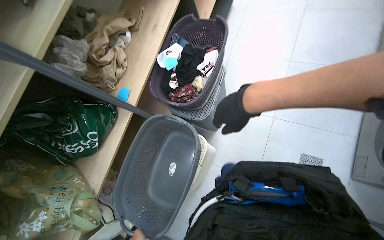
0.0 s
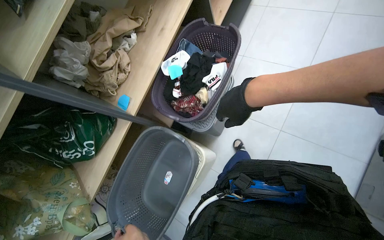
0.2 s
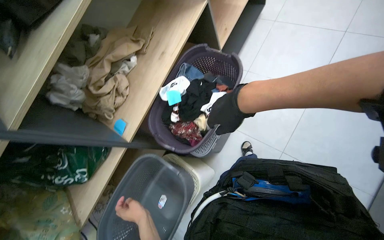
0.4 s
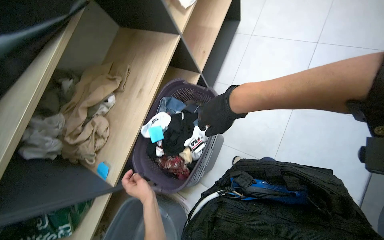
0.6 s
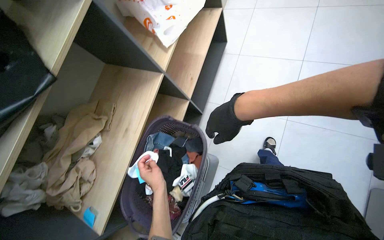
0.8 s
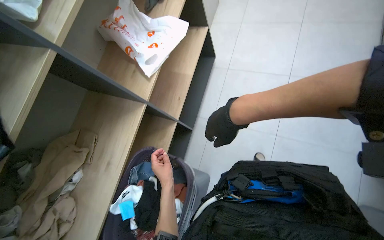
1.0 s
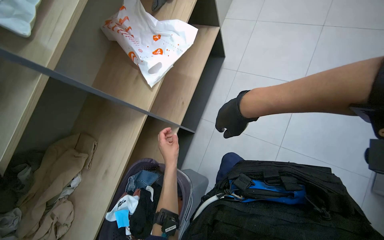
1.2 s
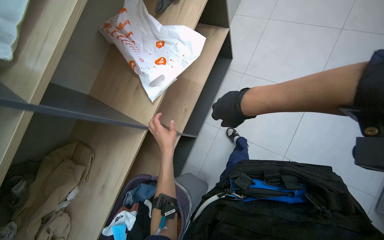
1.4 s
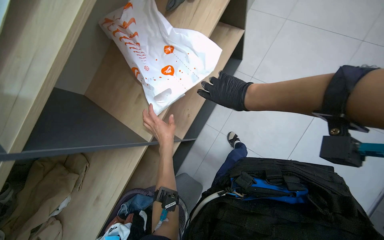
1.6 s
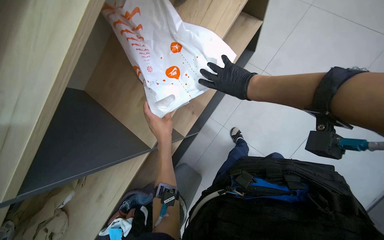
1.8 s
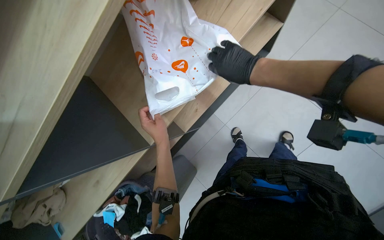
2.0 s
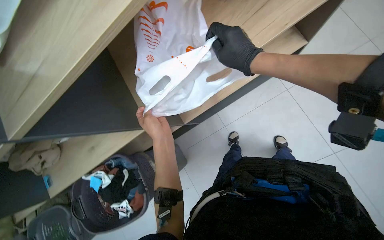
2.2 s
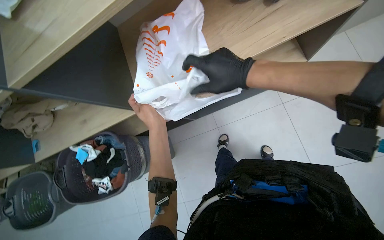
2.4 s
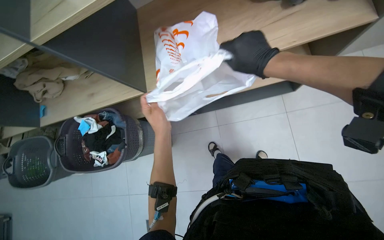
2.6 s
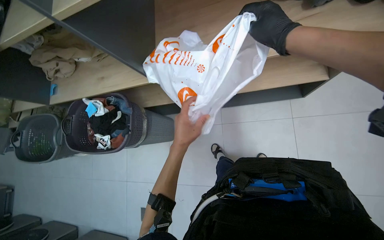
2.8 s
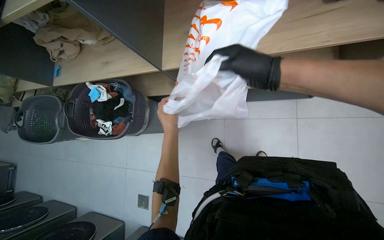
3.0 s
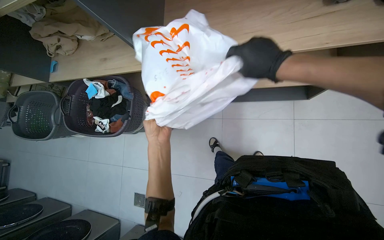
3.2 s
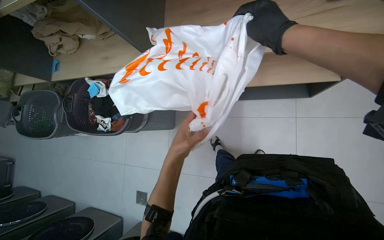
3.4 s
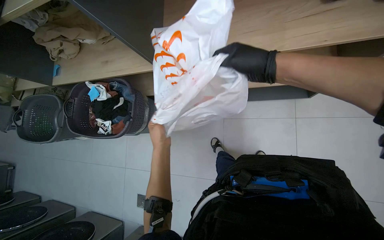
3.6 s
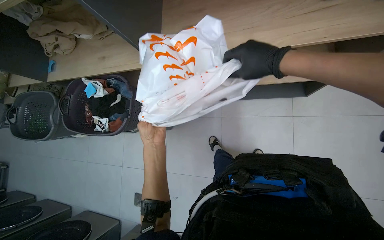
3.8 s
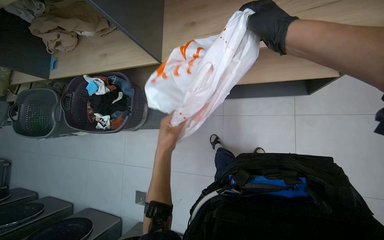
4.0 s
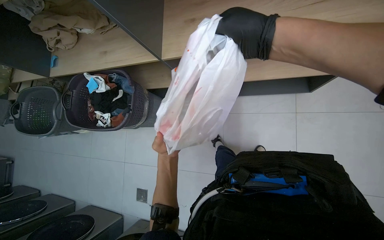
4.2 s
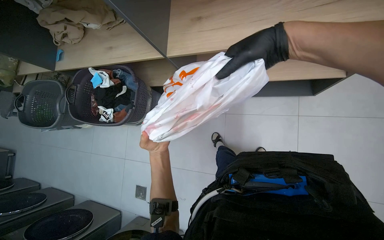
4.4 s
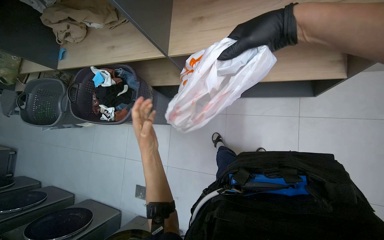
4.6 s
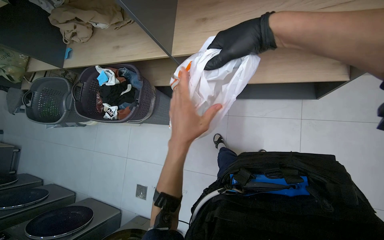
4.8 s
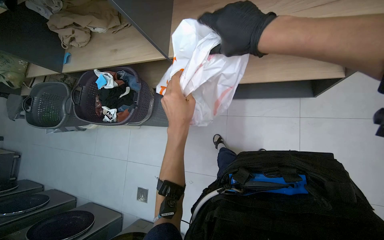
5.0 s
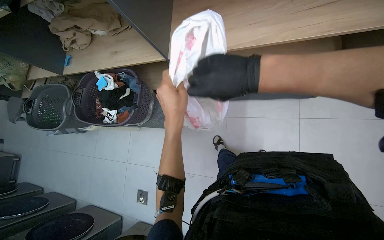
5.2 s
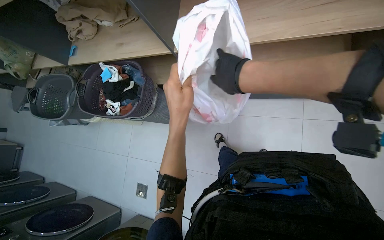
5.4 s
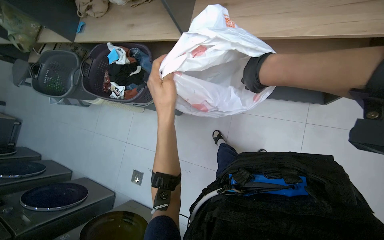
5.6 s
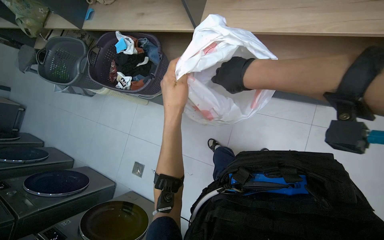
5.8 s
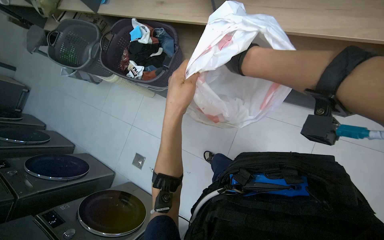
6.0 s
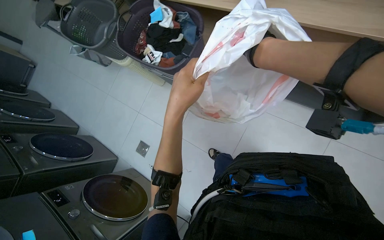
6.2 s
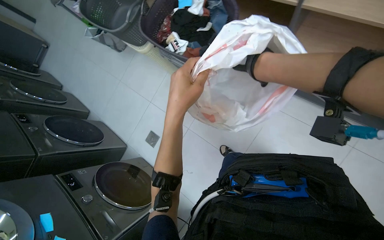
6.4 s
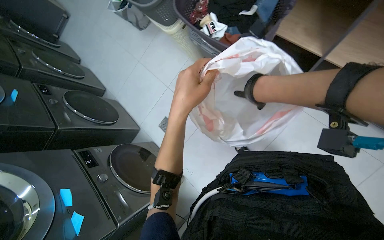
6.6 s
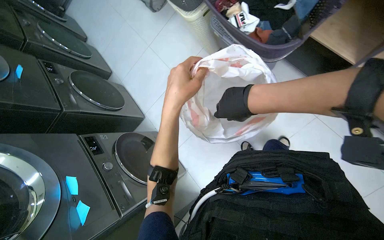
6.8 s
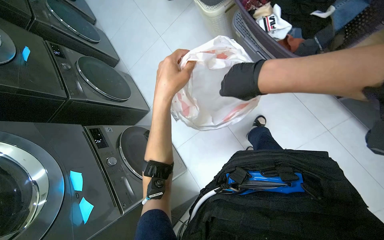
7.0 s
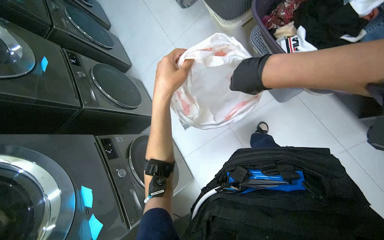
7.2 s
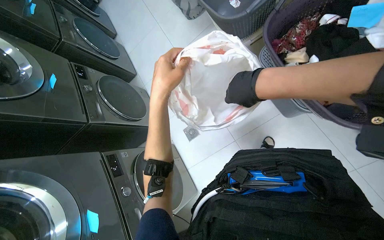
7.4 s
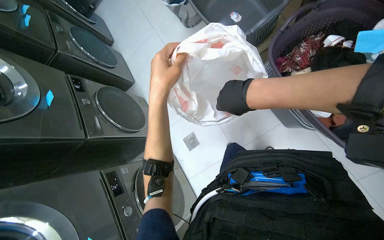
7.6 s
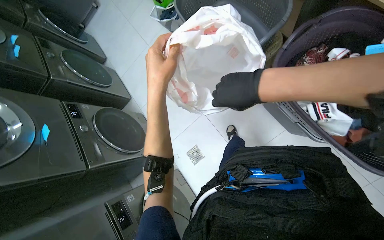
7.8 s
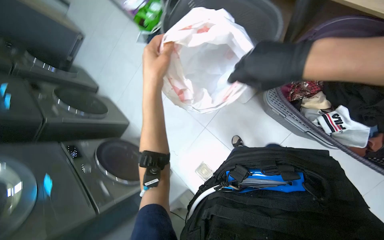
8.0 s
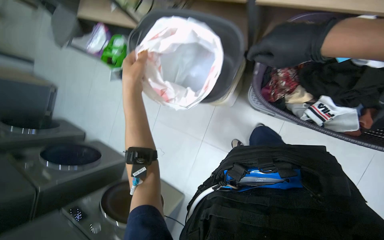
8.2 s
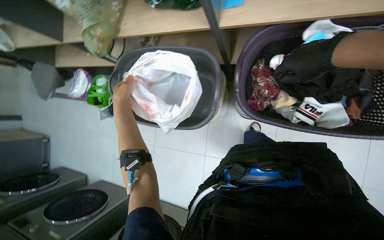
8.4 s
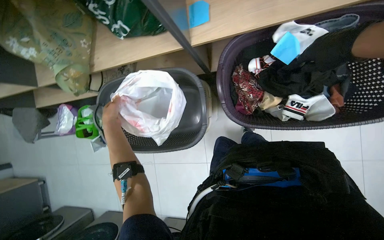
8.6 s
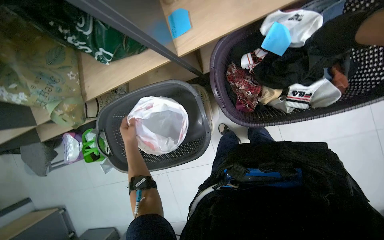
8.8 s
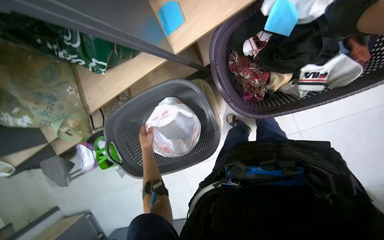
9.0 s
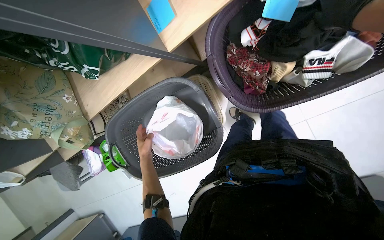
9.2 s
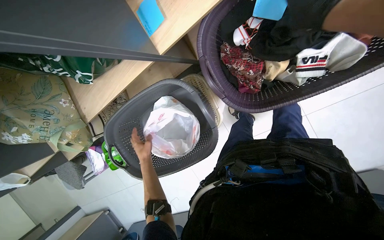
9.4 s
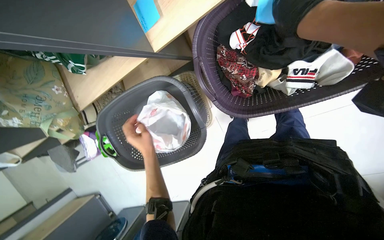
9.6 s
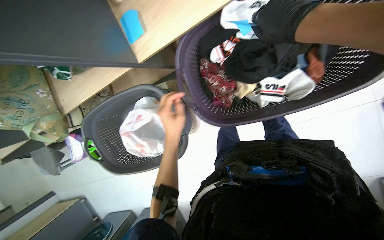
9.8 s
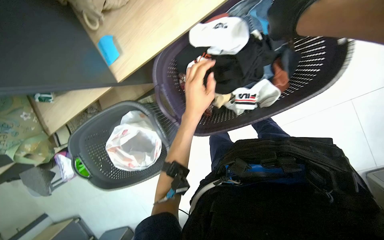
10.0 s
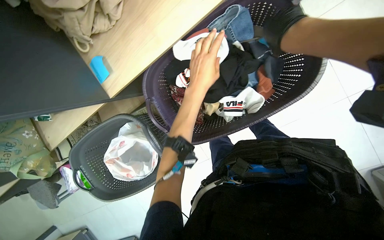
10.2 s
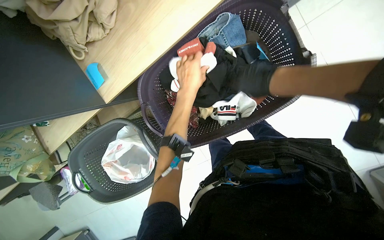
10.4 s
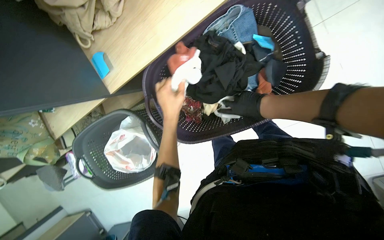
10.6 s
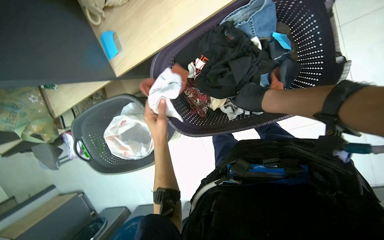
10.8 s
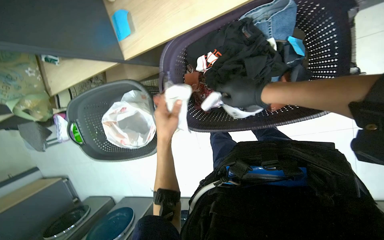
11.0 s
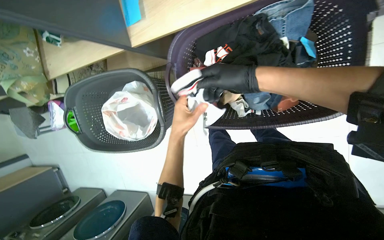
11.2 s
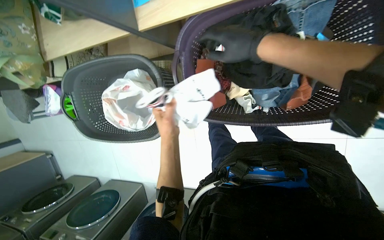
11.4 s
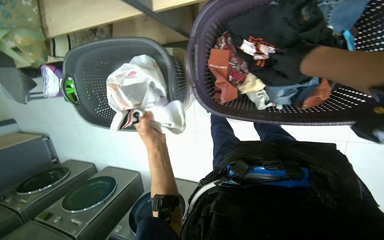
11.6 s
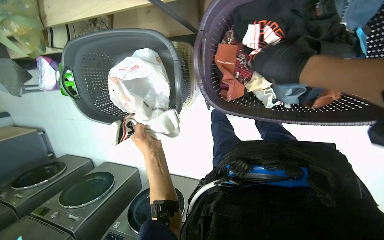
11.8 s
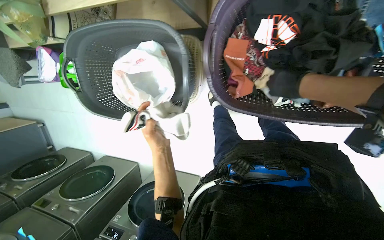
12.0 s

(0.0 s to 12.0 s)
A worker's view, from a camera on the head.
Job: managing laundry.
The whole recording: Sorting and bagging clothes. The worker sorts clothes from a laundry basket and places them into a white bag inside another basket.
0.0 s - 1.6 s: The wearer moves some 1 m.
1.6 s - 3.0 s: The camera pitches downward, by some 15 degrees. Everything in view rotates some 45 degrees clockwise.
3.0 s - 4.4 s: The left hand moves down the picture, about 15 cm.
4.4 s - 6.0 s: The left hand shifts some 15 cm nearer to the camera.
6.0 s - 7.6 s: The camera travels approximately 70 cm. The camera pitches downward, by roughly 15 degrees. The scene rotates clockwise by approximately 30 degrees.
7.6 s - 9.0 s: The wearer moves about 40 cm. Everything in view rotates about 70 degrees counterclockwise.
9.0 s - 10.4 s: The left hand heads to the right, nearer to the camera and up the picture, covering about 60 cm.
10.4 s - 12.0 s: The wearer looks roughly 15 degrees further downward. Everything in view rotates about 30 degrees clockwise. The right hand goes nearer and farther, some 15 cm each way, reversing 2 times. Meanwhile the left hand shifts approximately 40 cm down the picture and to the left.

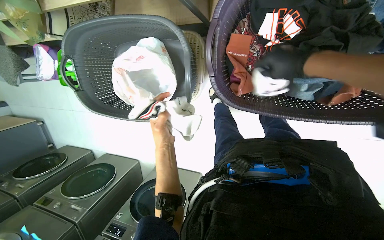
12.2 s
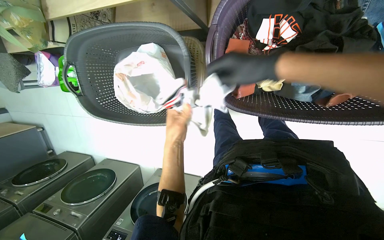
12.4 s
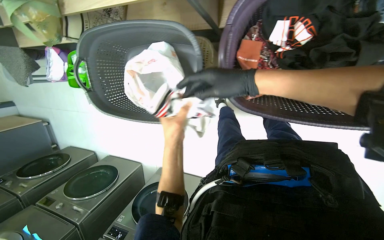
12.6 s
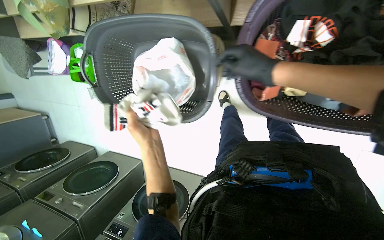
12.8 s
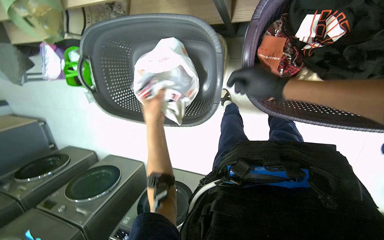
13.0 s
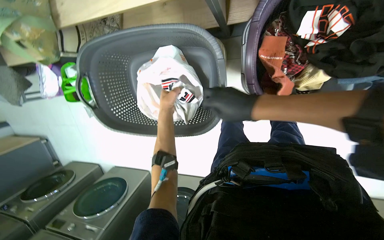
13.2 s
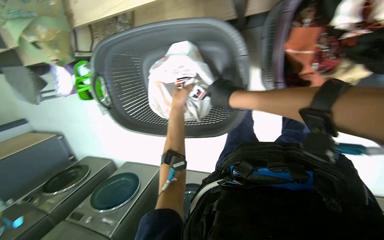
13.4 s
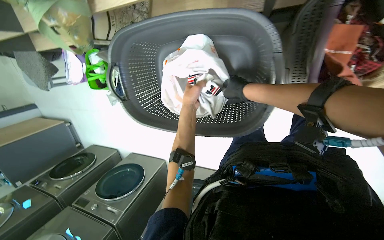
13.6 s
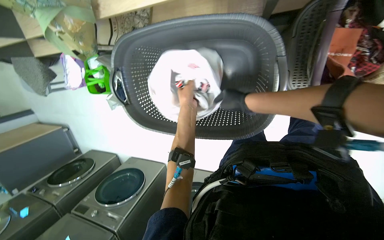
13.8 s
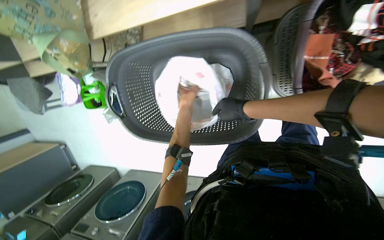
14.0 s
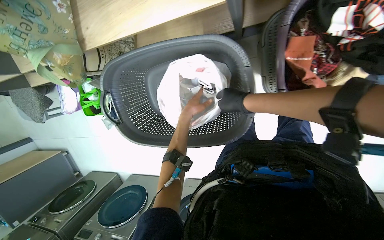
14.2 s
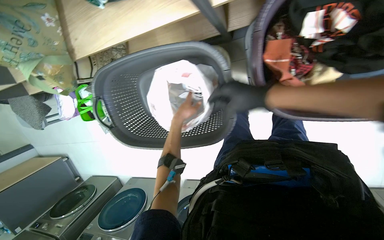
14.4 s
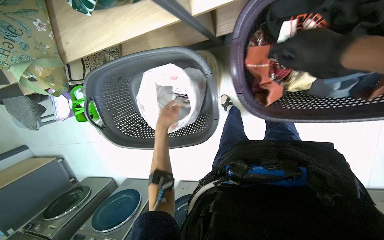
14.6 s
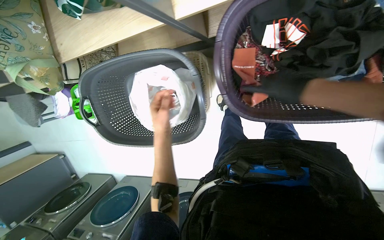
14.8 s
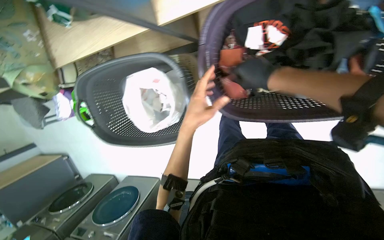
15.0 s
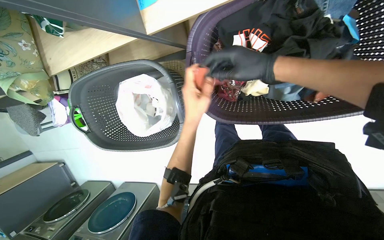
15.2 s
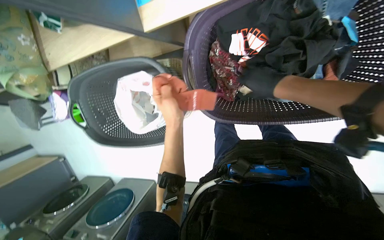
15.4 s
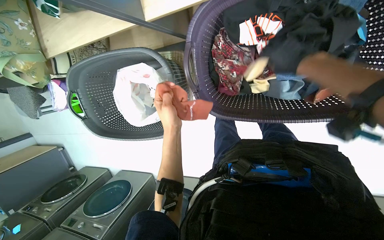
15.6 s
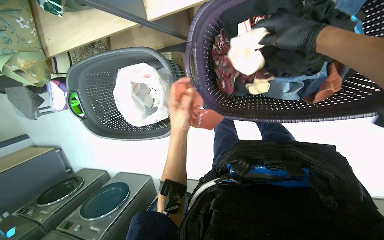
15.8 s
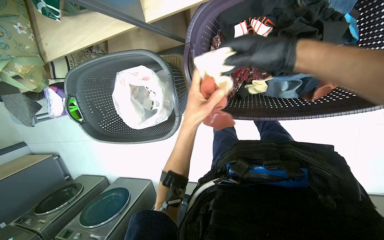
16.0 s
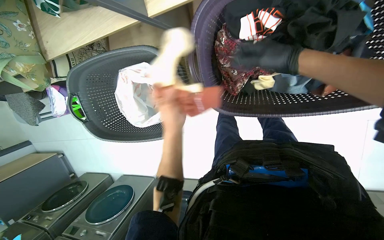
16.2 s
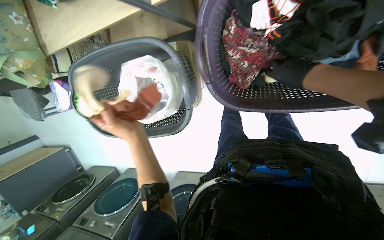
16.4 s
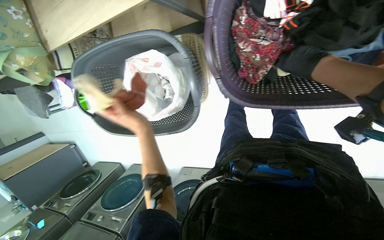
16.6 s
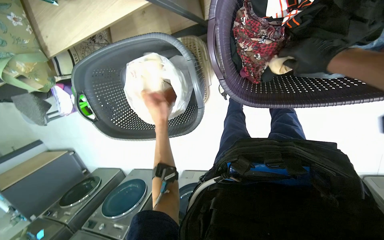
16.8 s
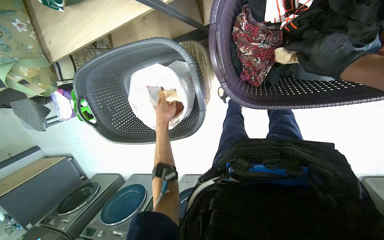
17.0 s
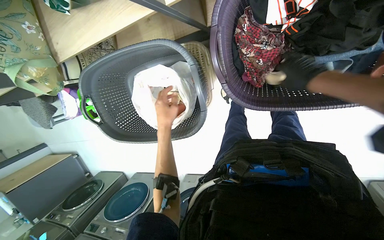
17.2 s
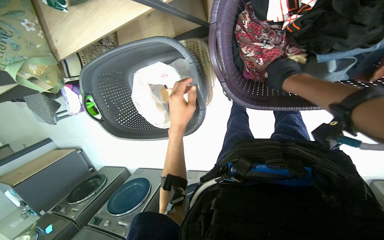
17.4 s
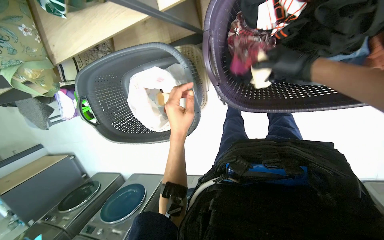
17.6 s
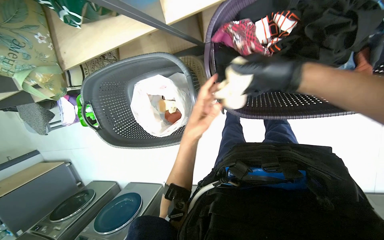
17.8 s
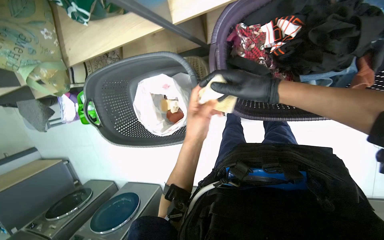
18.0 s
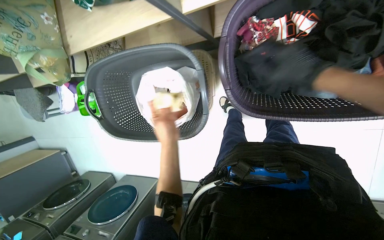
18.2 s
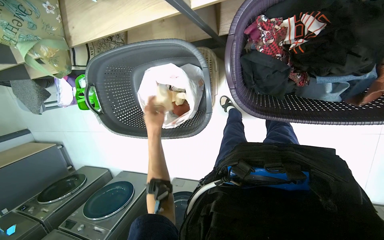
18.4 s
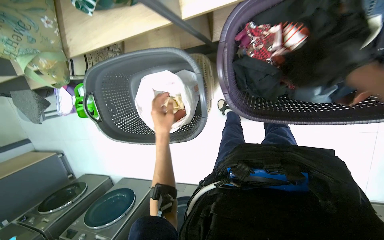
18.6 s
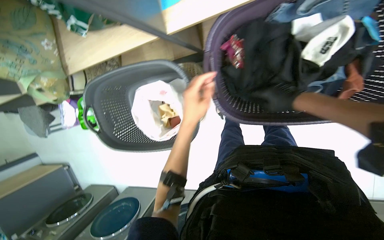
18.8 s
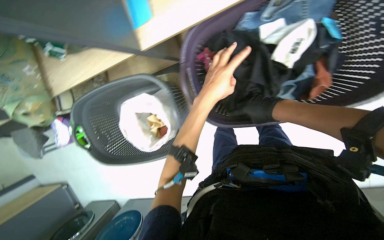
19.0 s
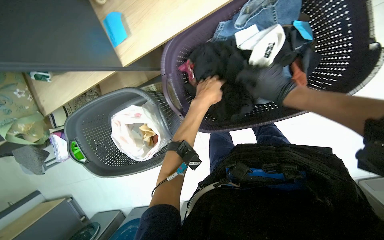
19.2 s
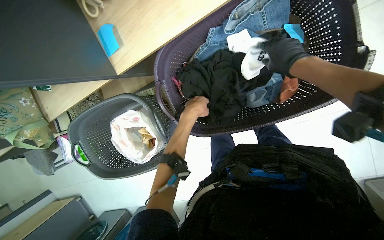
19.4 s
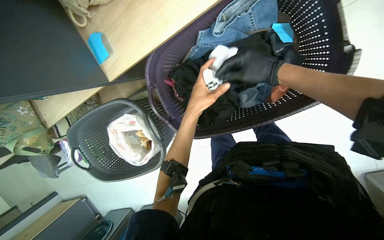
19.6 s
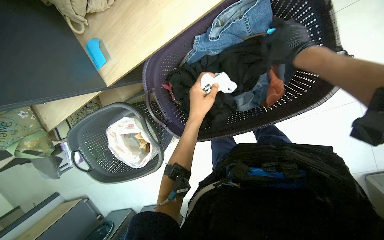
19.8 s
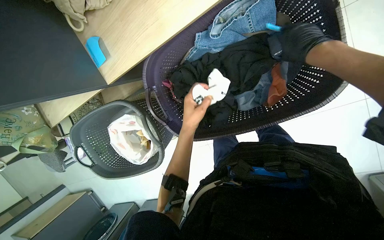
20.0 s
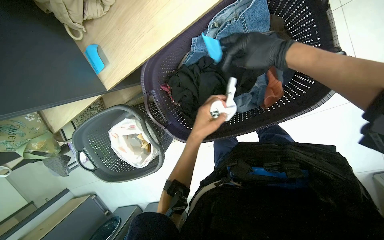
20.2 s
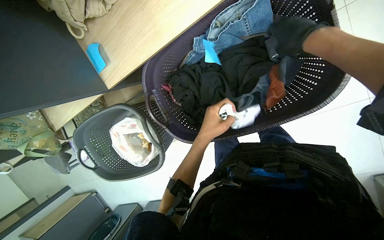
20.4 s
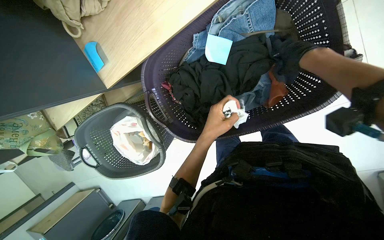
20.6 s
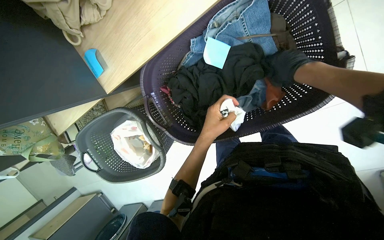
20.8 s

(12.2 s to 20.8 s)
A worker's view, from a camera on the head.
Job: managing laundry.
The whole recording: Sorting and bagging clothes. The worker sorts clothes from a laundry basket and places them into a white bag inside another basket.
12.2 s - 13.6 s: The left hand shifts approximately 25 cm farther from the camera and up the picture; the right hand goes some 30 cm to the left, and goes nearer to the camera and returns, some 20 cm each way.
13.6 s - 15.0 s: The two hands go some 25 cm nearer to the camera.
15.0 s - 16.6 s: The right hand goes left and right, about 15 cm each way, reversing 2 times, while the left hand goes approximately 15 cm to the left.
16.6 s - 18.0 s: The right hand goes approximately 15 cm to the left, while the left hand shifts approximately 15 cm to the right, and moves about 15 cm farther from the camera and comes back.
18.0 s - 19.4 s: The right hand moves nearer and farther over approximately 20 cm, changing direction 2 times. Meanwhile the left hand moves up the picture, some 15 cm, and moves about 15 cm to the left and comes back.
19.4 s - 20.8 s: The left hand goes some 10 cm to the right.
